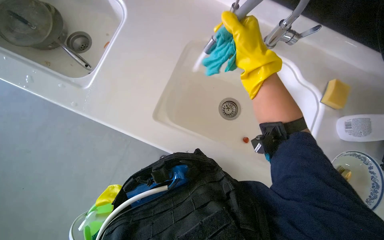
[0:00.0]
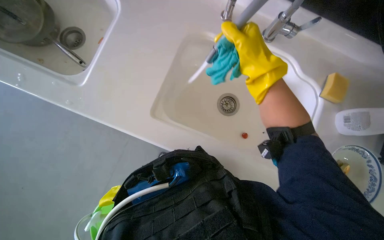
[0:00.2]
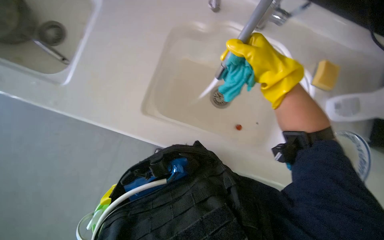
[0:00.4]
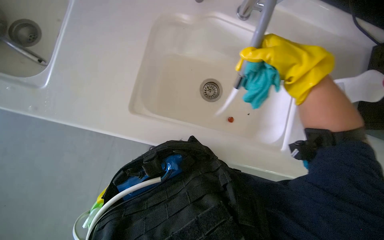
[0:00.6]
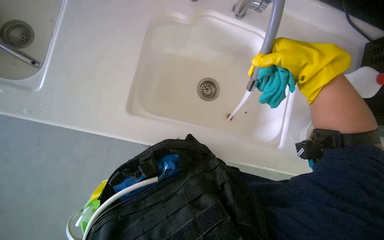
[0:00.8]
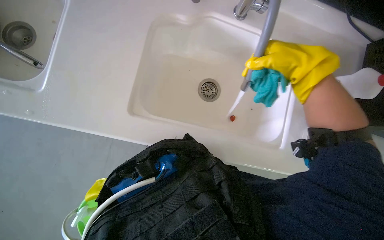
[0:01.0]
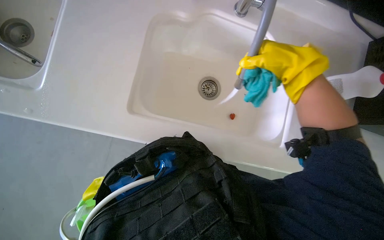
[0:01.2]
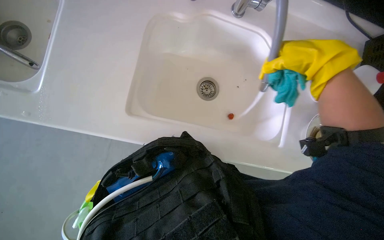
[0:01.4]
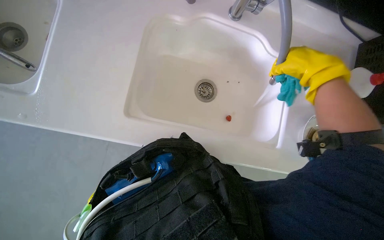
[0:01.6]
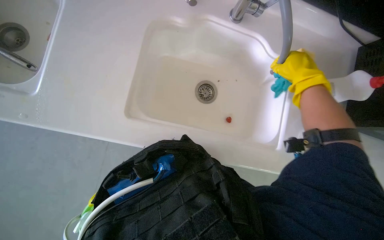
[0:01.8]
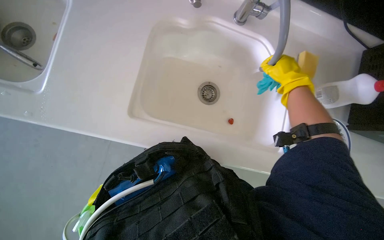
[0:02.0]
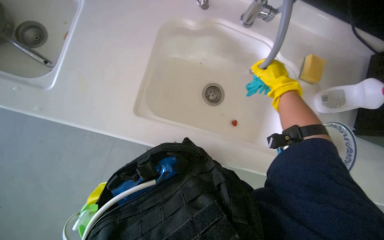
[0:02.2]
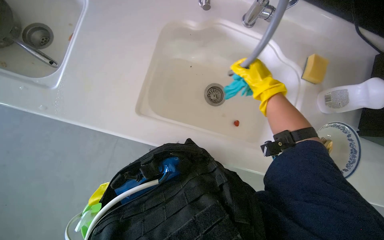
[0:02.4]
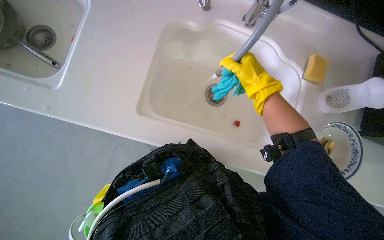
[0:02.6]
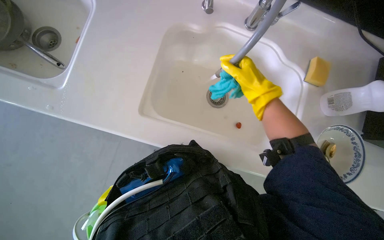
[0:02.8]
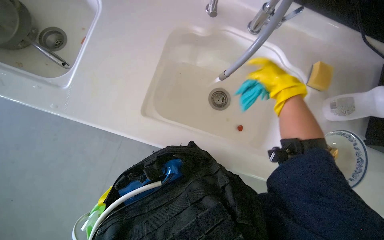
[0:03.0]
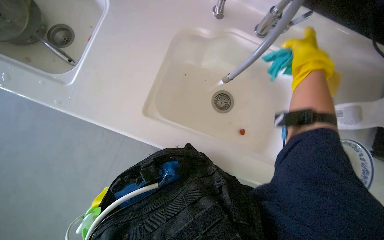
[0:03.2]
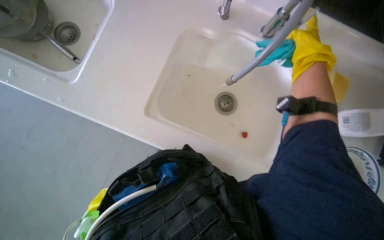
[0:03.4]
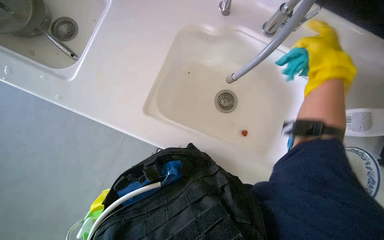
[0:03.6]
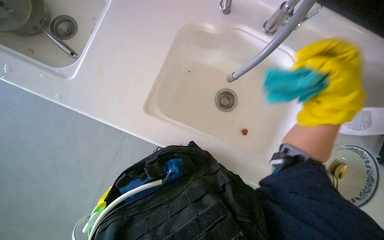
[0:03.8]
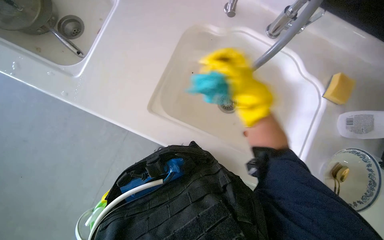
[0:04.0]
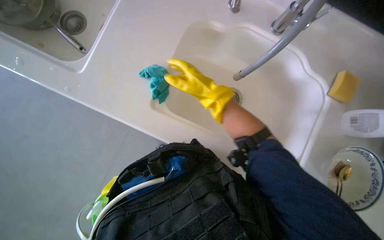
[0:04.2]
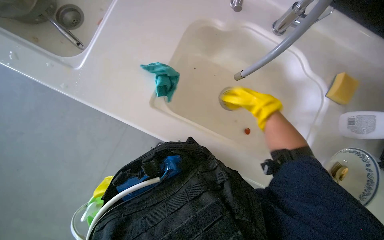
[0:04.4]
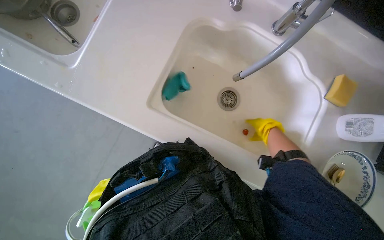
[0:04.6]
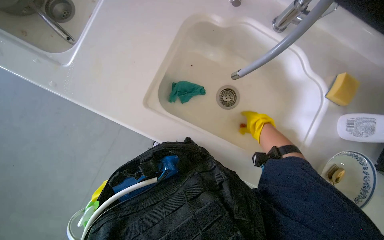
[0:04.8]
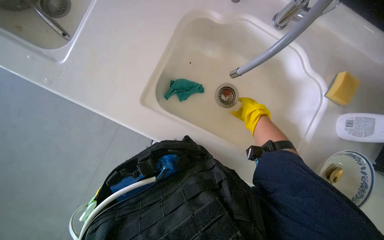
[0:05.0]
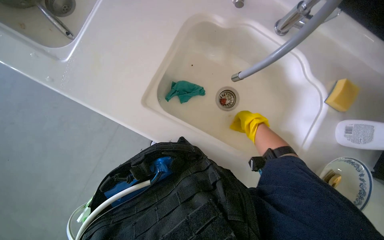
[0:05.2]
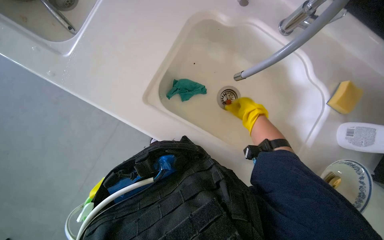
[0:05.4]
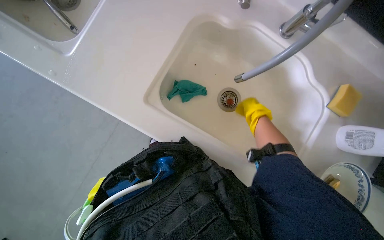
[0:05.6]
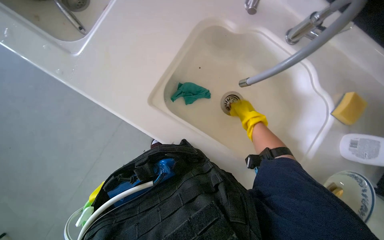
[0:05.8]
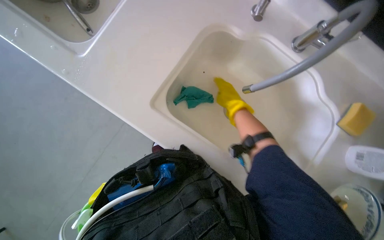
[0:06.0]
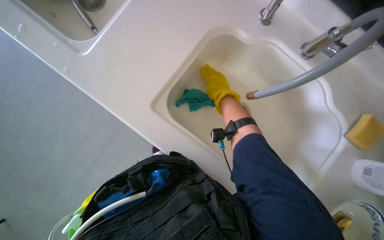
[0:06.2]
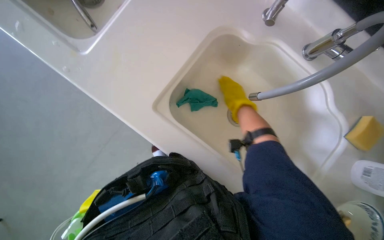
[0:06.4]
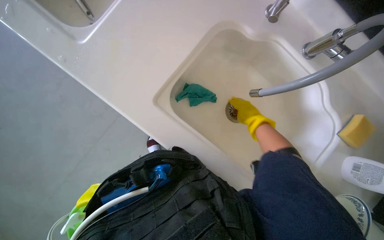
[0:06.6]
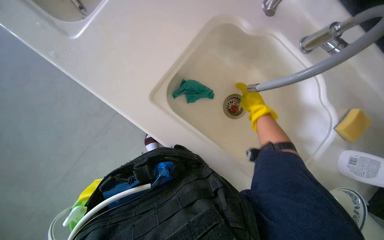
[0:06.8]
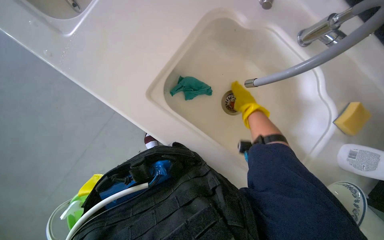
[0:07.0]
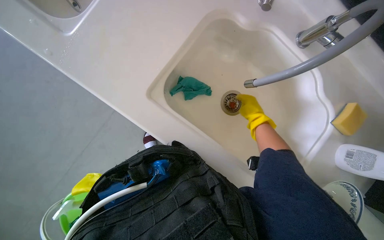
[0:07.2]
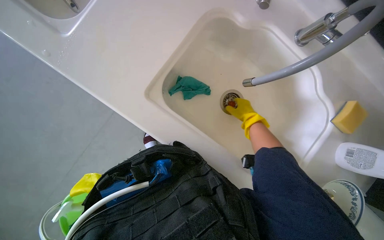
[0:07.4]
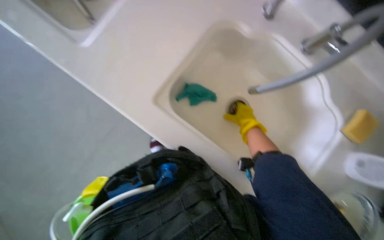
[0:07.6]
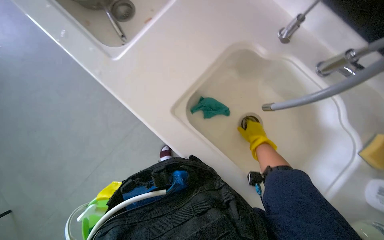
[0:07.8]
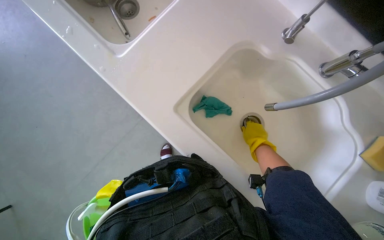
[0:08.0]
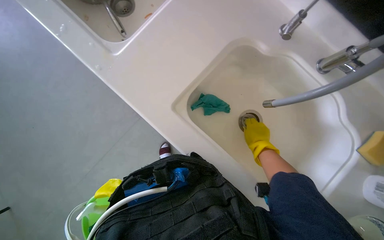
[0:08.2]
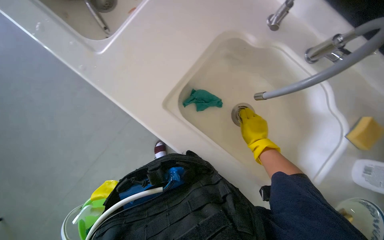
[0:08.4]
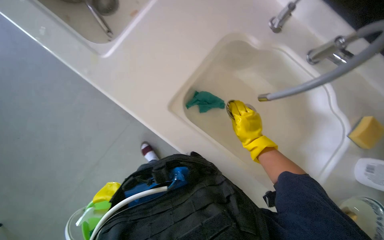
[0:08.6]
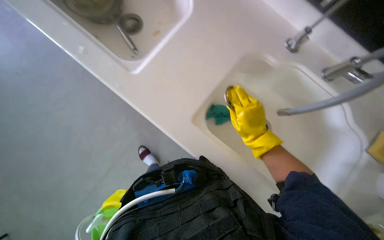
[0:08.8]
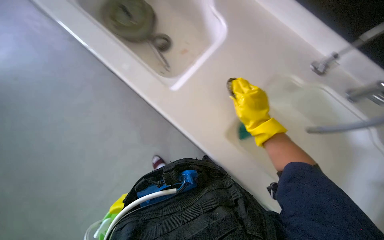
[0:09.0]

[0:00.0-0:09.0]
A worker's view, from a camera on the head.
Job: cleaning kitchen.
The whole recording: Wiping kitchen counter and sink. The worker wipes down the kitchen counter and cleans the sink basin with a blue cloth.
0:00.0 to 0:01.6: The right hand is displaced to the right by approximately 25 cm.
0:01.6 to 0:03.0: The right hand moves farther from the camera, approximately 10 cm, and goes to the left and returns, some 15 cm each way.
0:03.0 to 0:04.4: The right hand goes to the left and returns, roughly 25 cm each way.
0:04.4 to 0:06.0: The right hand travels to the left by roughly 10 cm.
0:06.0 to 0:07.6: The right hand goes some 10 cm farther from the camera.
0:07.6 to 0:09.0: The view tips upward by some 10 degrees. The right hand moves nearer to the camera, approximately 15 cm.

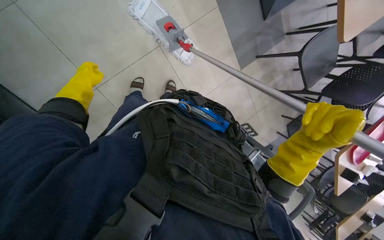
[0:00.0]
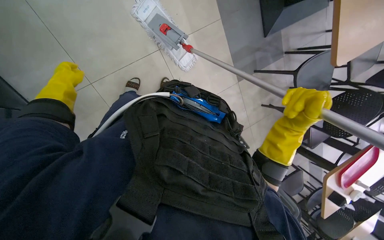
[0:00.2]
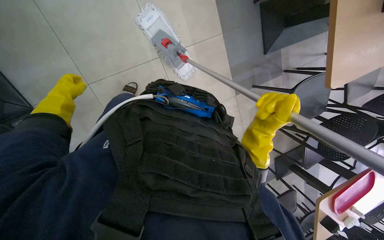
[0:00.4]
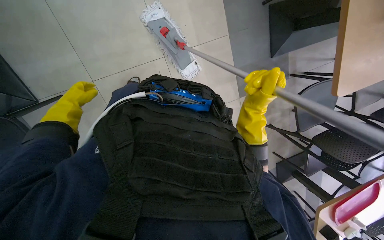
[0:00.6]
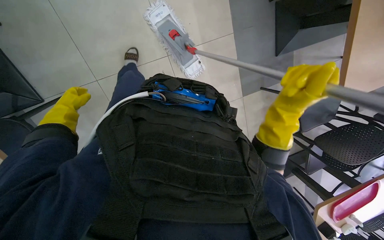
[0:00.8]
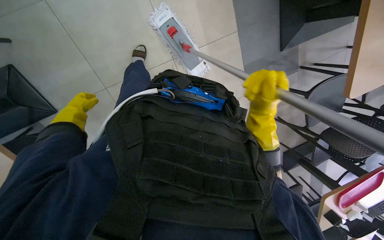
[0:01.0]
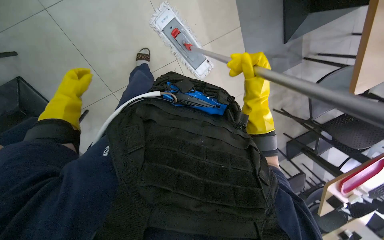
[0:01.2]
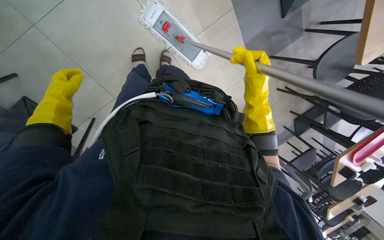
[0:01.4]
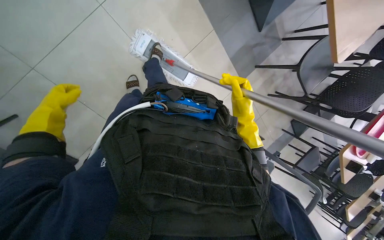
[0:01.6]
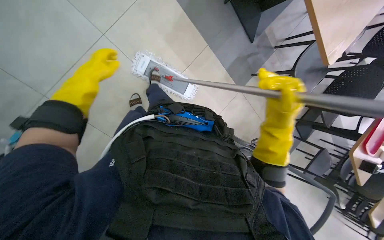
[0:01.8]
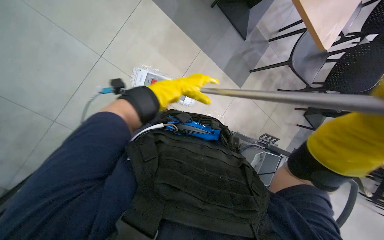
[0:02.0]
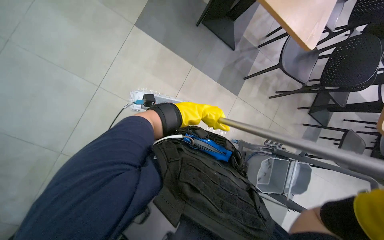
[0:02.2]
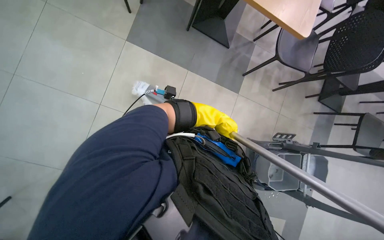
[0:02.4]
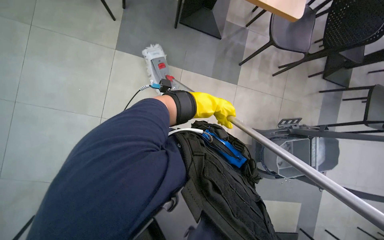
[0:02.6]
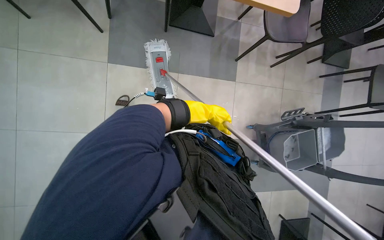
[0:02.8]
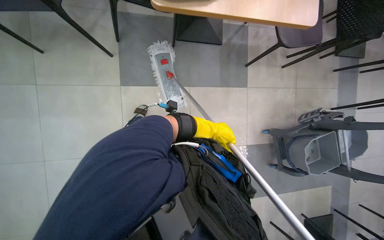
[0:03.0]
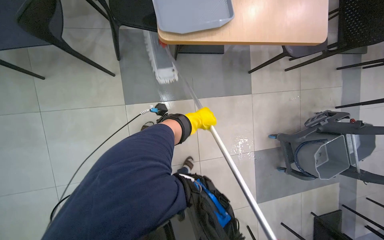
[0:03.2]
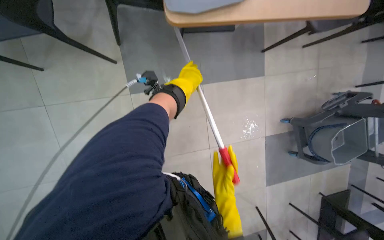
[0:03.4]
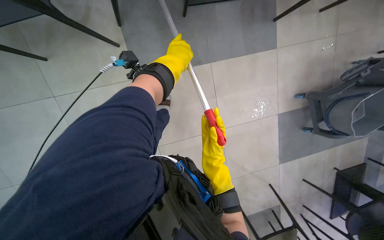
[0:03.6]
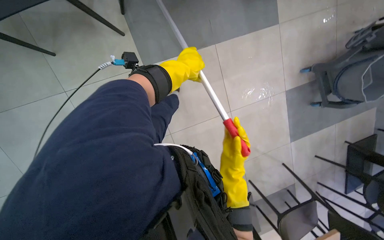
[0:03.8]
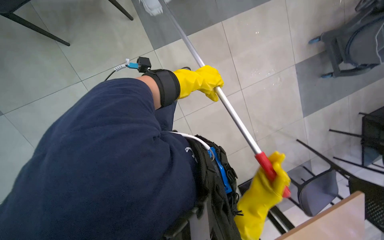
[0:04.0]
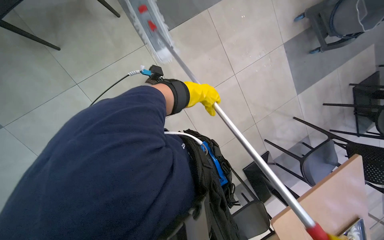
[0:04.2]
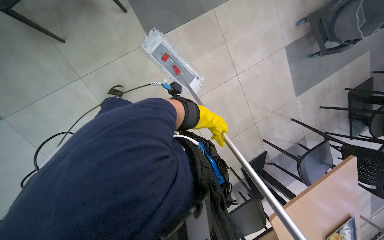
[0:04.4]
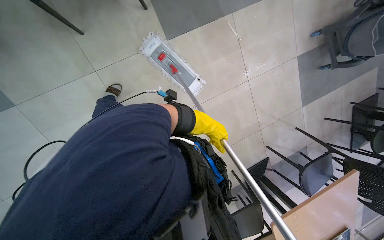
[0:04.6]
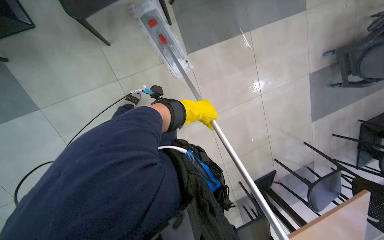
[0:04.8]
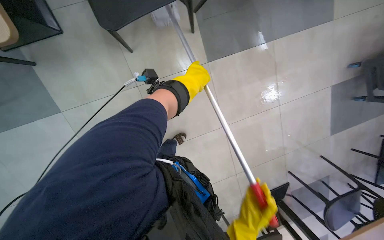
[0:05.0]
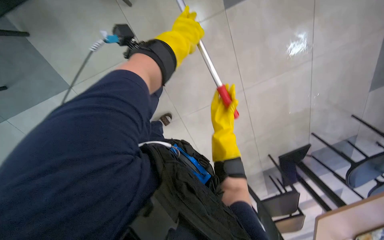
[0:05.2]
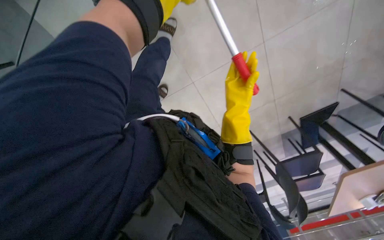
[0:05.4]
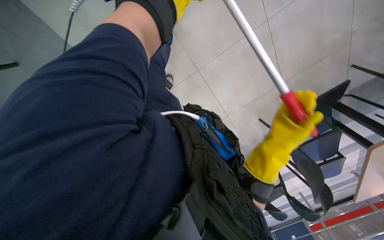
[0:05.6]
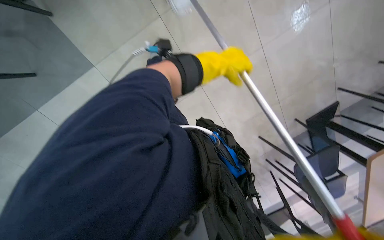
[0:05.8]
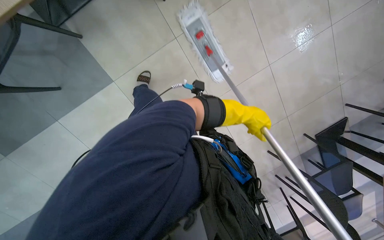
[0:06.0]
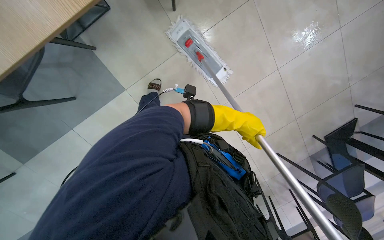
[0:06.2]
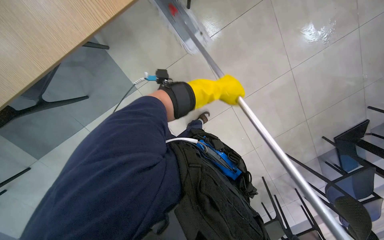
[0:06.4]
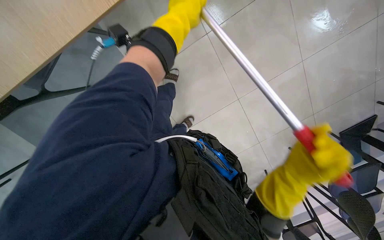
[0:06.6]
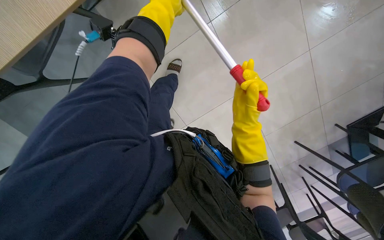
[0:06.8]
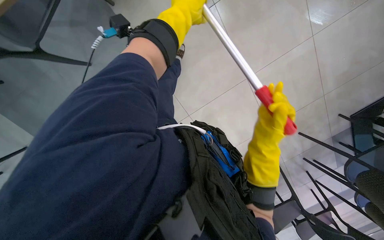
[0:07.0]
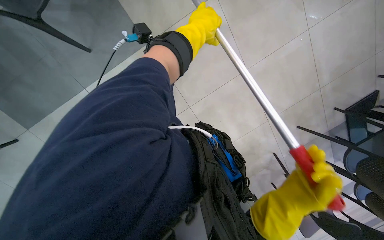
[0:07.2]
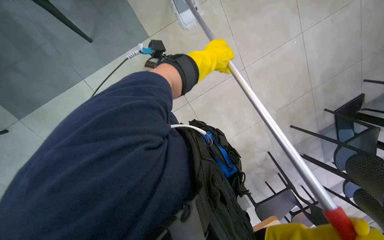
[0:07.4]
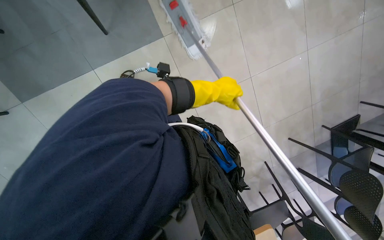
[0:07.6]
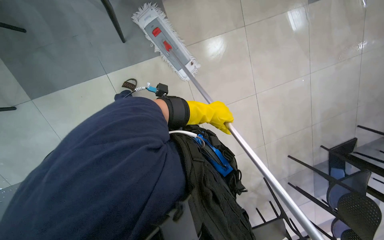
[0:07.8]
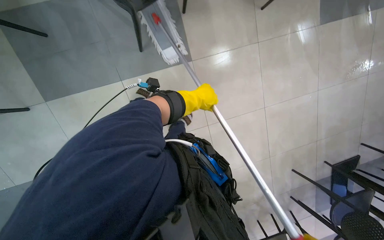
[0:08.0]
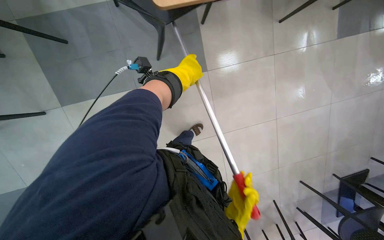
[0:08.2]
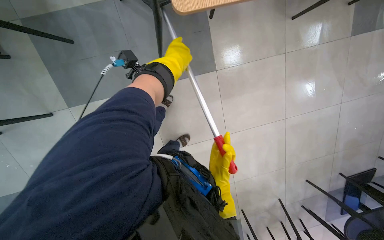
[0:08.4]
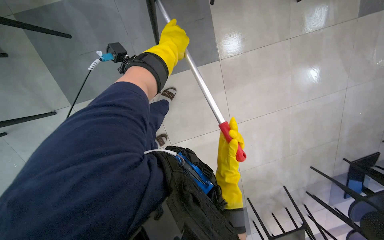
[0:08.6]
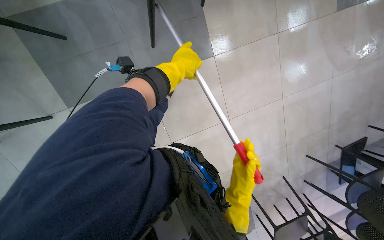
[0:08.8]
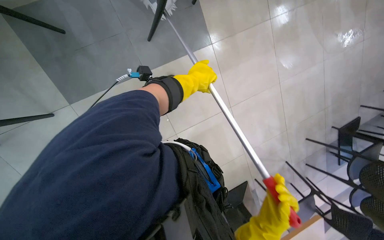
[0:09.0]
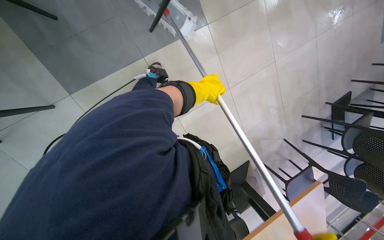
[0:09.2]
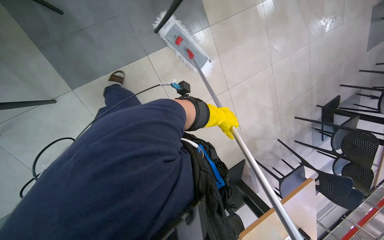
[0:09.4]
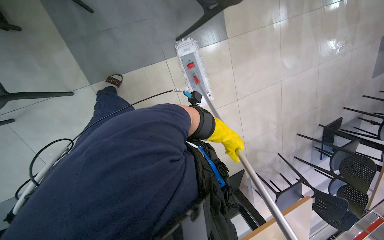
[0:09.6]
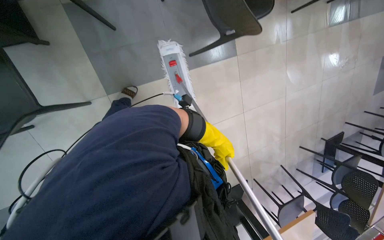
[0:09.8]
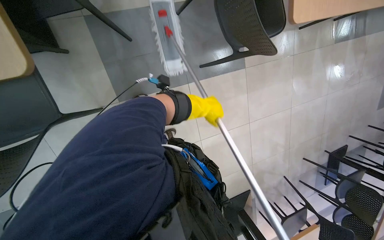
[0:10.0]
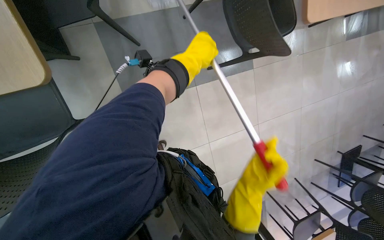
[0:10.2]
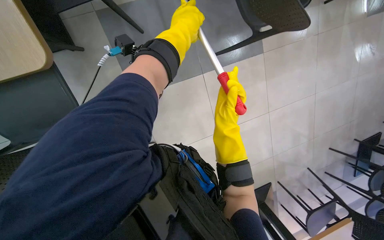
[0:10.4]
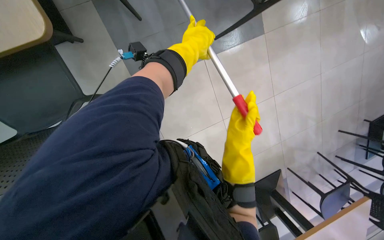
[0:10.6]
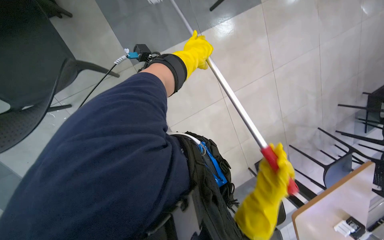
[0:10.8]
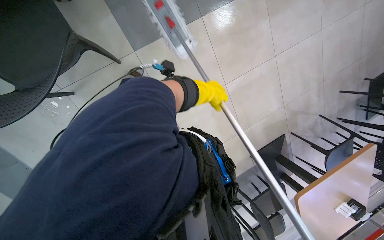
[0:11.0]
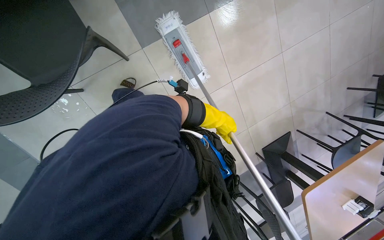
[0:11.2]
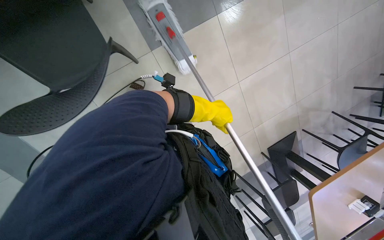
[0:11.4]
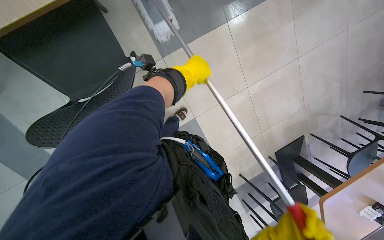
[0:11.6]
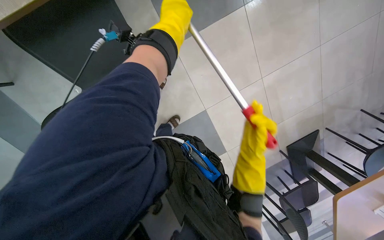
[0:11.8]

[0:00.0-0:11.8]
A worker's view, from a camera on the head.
Job: mopping floor.
The whole recording: Mopping cafeteria floor. The worker mops the cafeteria floor with a flat mop.
0:00.0 to 0:01.4: The right hand shifts some 35 cm up the picture.
0:01.4 to 0:03.0: The view swings roughly 15 degrees to the left. The view tilts some 15 degrees upward. Everything in view rotates roughly 55 degrees counterclockwise.
0:03.0 to 0:04.4: The camera pitches downward, by roughly 20 degrees. Everything in view rotates roughly 30 degrees counterclockwise. The left hand reaches some 20 cm up the picture, then returns.
0:04.4 to 0:06.0: The head travels approximately 40 cm. The view swings some 15 degrees to the left. The view tilts some 15 degrees downward.
0:06.0 to 0:07.4: The head travels about 40 cm.
0:07.4 to 0:08.8: The camera travels to the left, approximately 40 cm.
0:08.8 to 0:10.4: The wearer moves to the left, some 50 cm.
0:10.4 to 0:11.8: The wearer looks some 20 degrees further downward. The left hand moves about 15 cm down the picture and comes back.
